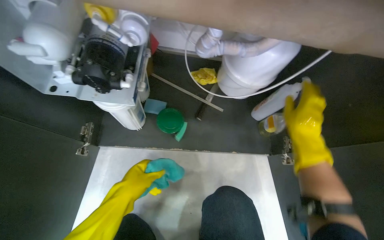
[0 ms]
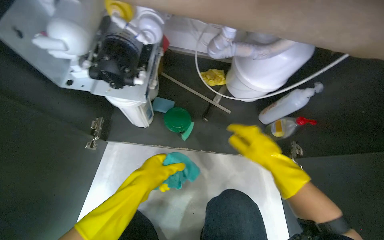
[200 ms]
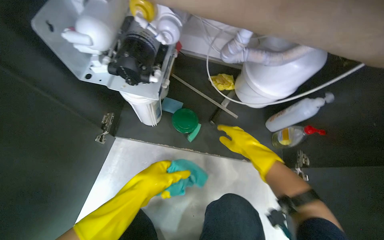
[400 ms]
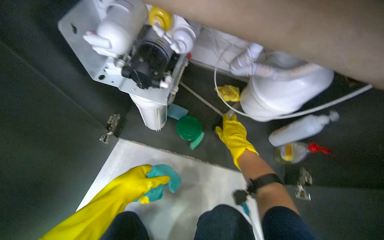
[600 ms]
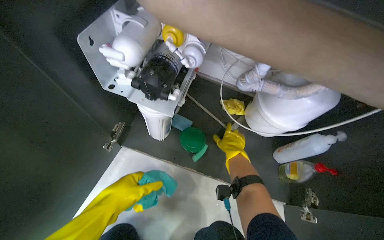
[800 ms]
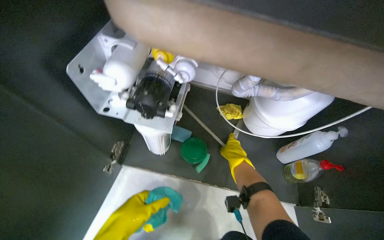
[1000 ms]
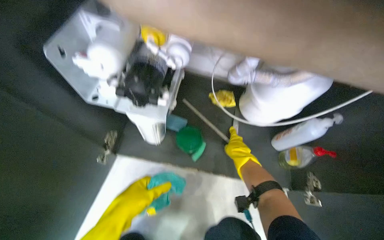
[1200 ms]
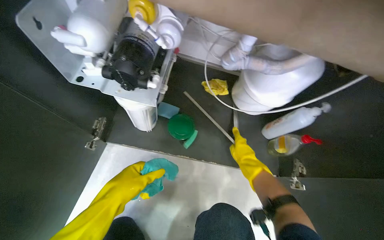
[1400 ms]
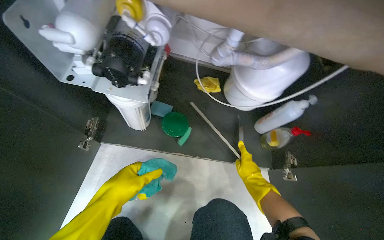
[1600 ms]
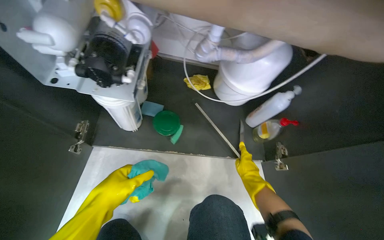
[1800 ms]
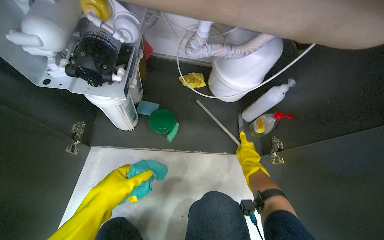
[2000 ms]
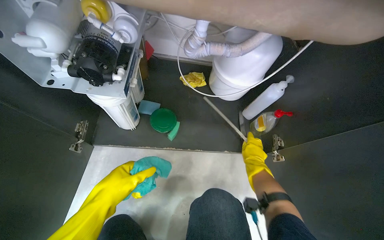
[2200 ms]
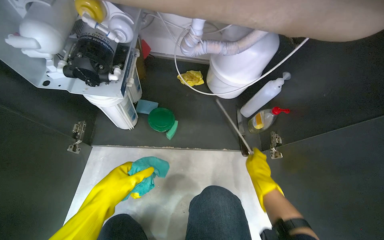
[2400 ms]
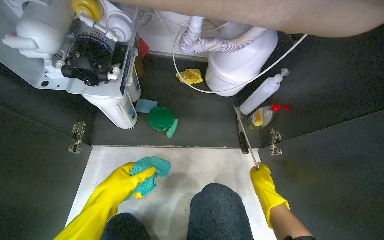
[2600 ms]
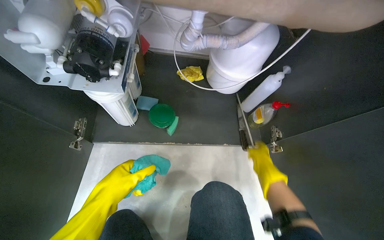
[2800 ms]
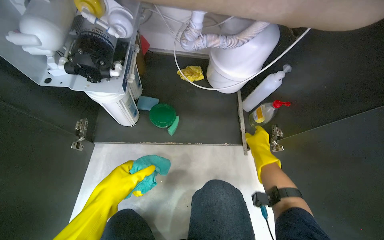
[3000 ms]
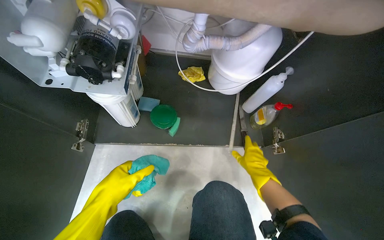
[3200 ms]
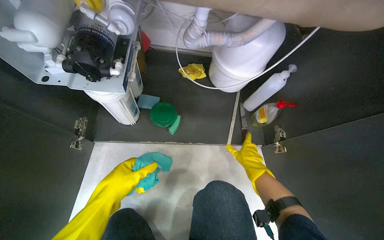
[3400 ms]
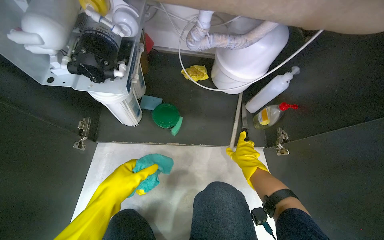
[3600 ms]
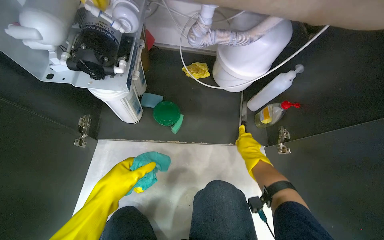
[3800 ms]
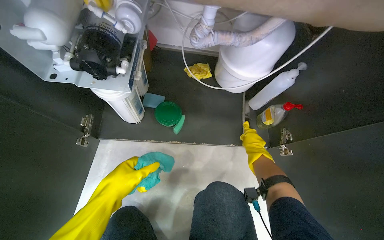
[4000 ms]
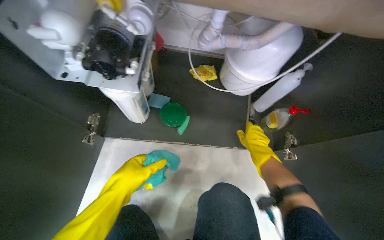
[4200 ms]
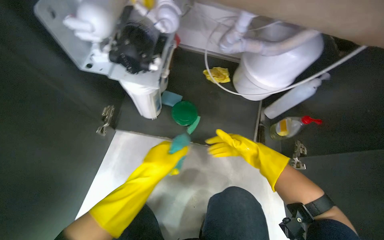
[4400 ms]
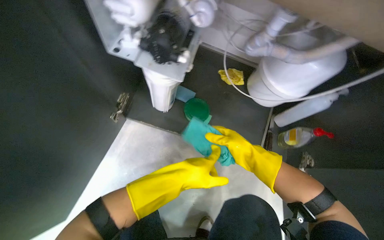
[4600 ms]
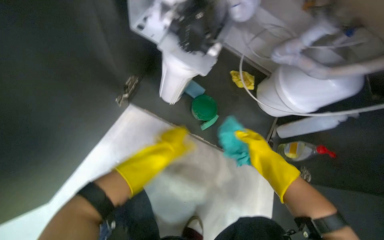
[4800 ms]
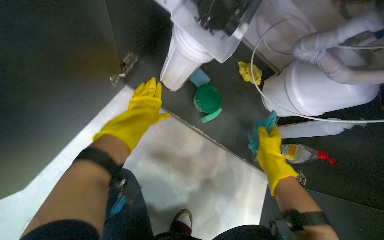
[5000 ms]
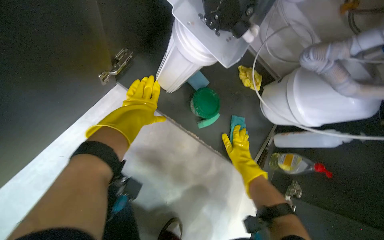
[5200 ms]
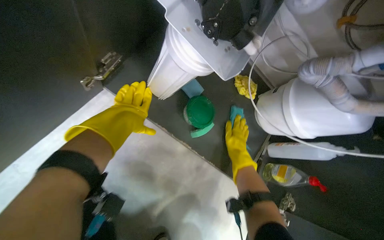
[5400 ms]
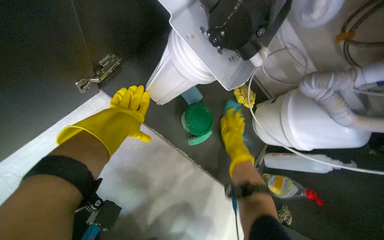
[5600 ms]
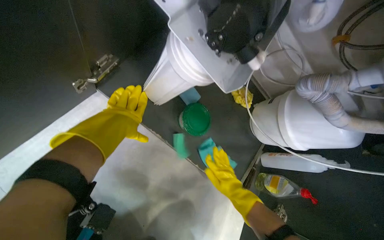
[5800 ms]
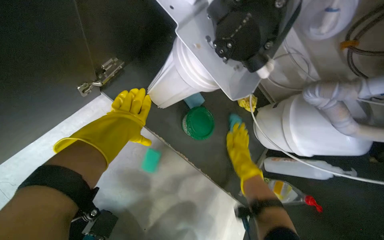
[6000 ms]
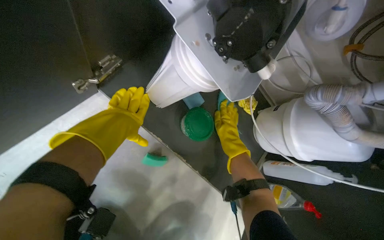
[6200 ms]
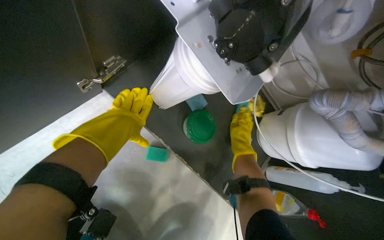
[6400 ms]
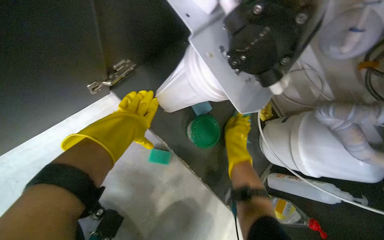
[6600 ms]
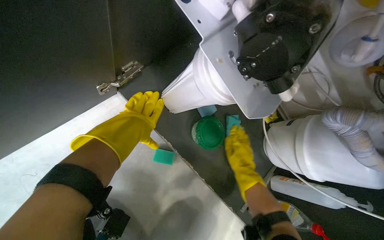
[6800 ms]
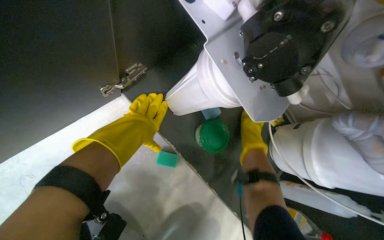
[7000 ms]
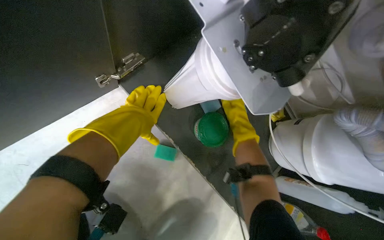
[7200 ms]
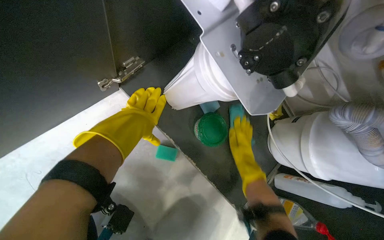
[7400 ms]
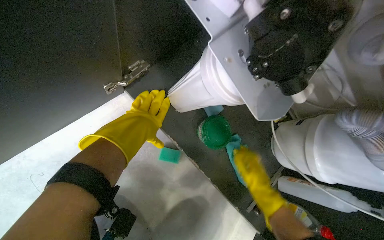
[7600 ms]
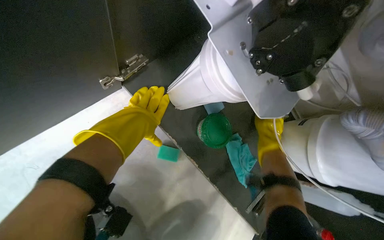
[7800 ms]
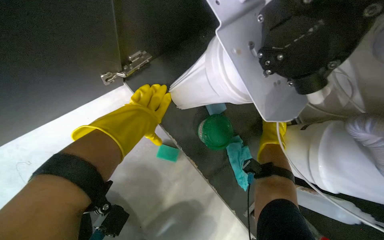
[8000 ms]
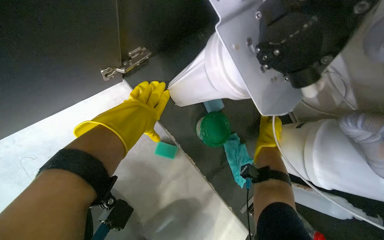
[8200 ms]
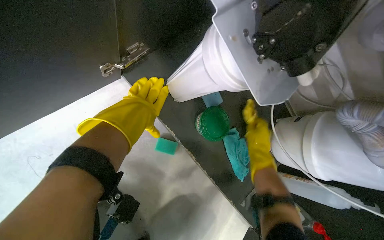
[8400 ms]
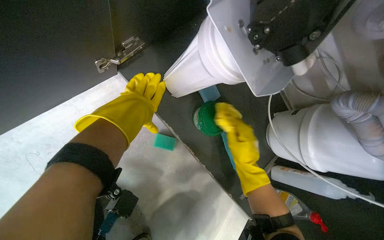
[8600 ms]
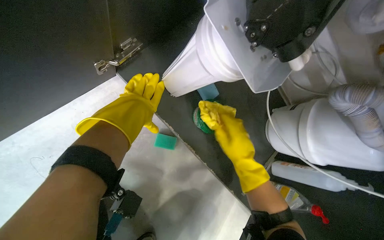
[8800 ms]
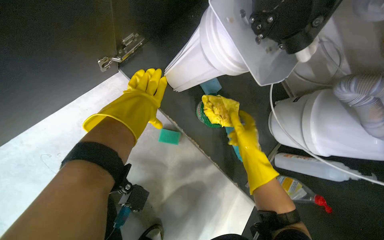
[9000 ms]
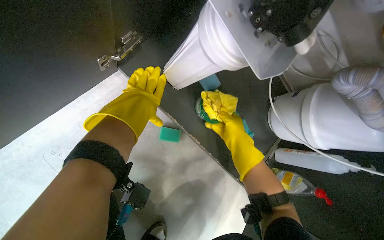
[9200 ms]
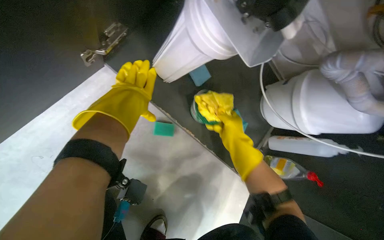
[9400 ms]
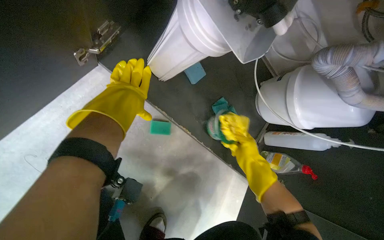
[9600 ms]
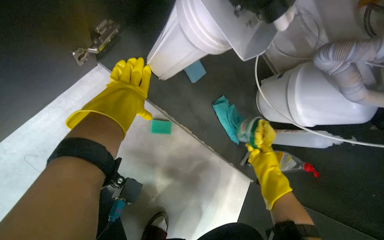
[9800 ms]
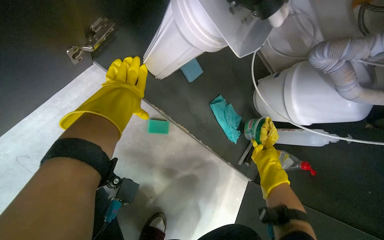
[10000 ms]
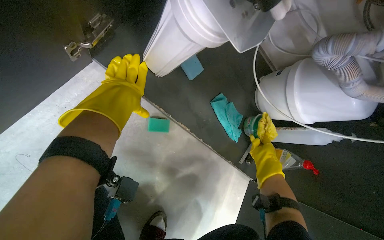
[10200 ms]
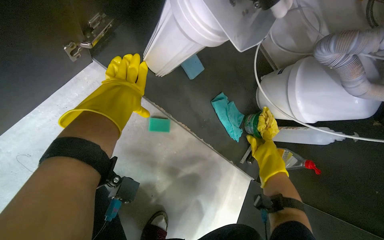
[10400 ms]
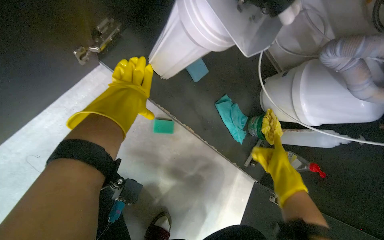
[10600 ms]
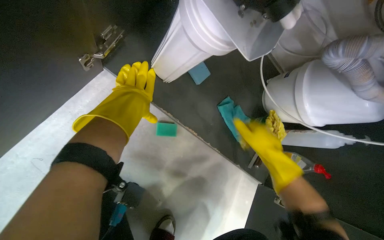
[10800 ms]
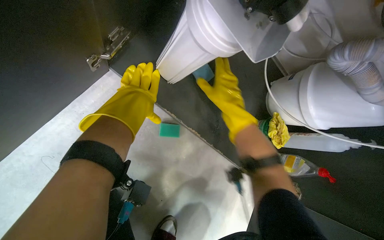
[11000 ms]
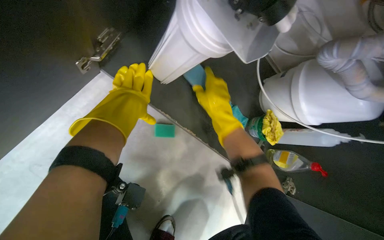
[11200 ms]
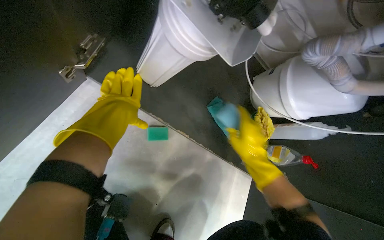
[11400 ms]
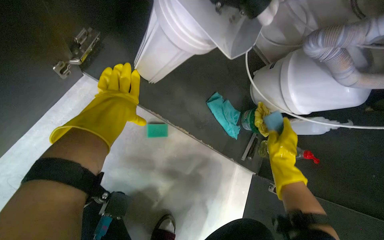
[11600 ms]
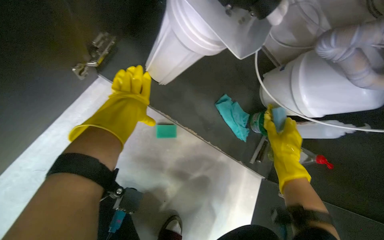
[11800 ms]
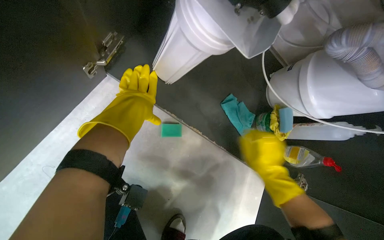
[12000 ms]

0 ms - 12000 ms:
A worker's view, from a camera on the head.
Job: cleaning kitchen.
The whole recording: Cleaning under-sink cabinet interior. The worker cleans the interior surfaces and bottom of the under-sink cabinet using a cloth and a sponge.
0 ms - 1600 ms: The right hand heads down the picture, farther from the camera and to the left, covering approximately 20 cm.
4400 ms - 6000 ms: The scene turns about 30 degrees clockwise in the picture.
6000 ms - 7600 ms: The right hand goes up and down the picture, approximately 20 cm each way, reversing 3 times.
7600 ms - 9000 ms: The right hand reaches some 15 cm farther from the camera, then returns.
9000 ms - 10400 ms: The right hand moves to the right, about 10 cm.
10400 ms - 12000 ms: The right hand moves left and right over some 20 cm, changing direction 2 times.

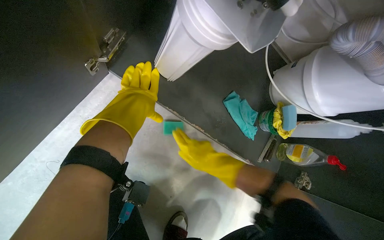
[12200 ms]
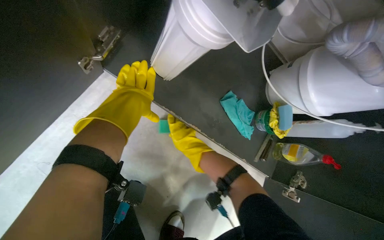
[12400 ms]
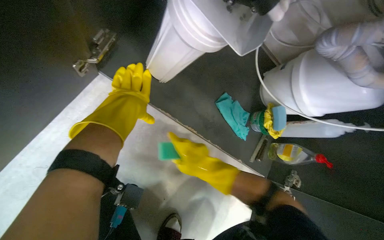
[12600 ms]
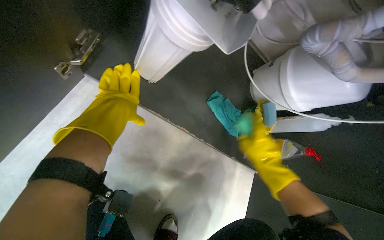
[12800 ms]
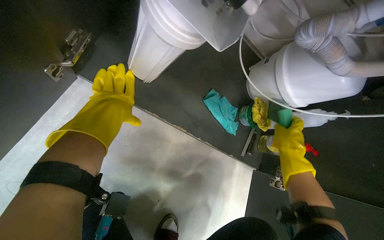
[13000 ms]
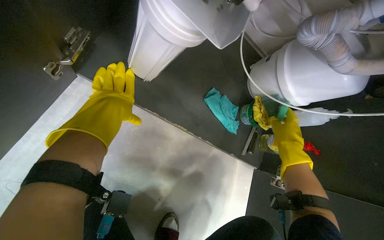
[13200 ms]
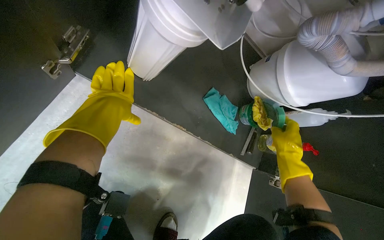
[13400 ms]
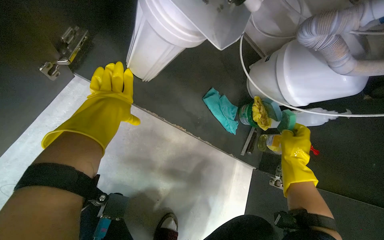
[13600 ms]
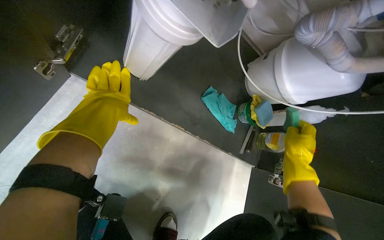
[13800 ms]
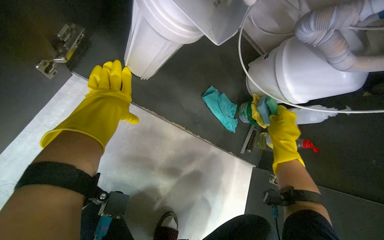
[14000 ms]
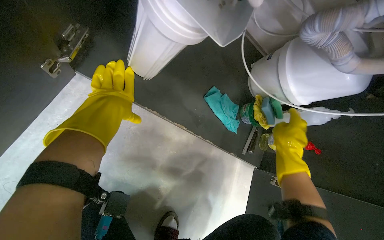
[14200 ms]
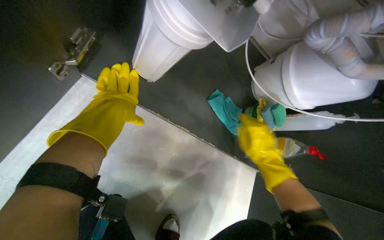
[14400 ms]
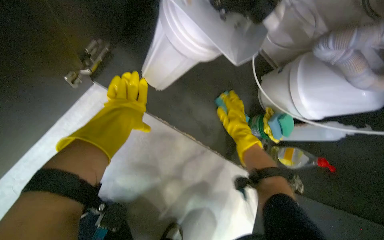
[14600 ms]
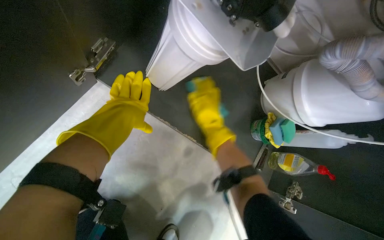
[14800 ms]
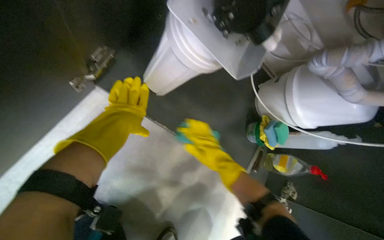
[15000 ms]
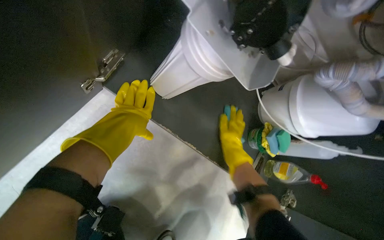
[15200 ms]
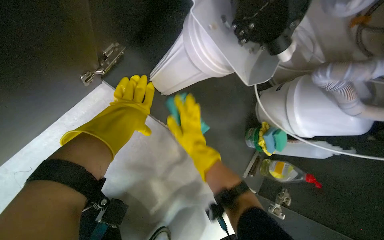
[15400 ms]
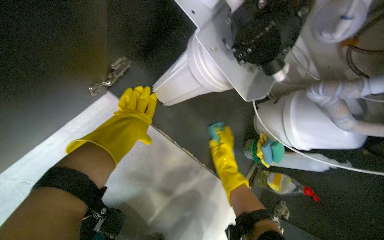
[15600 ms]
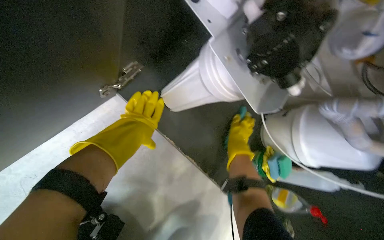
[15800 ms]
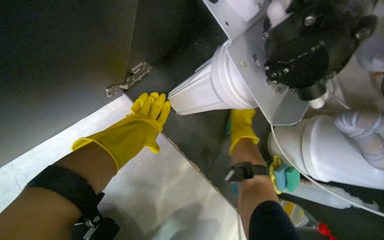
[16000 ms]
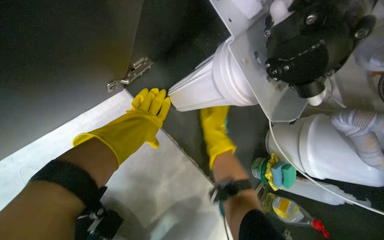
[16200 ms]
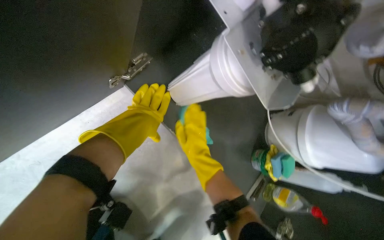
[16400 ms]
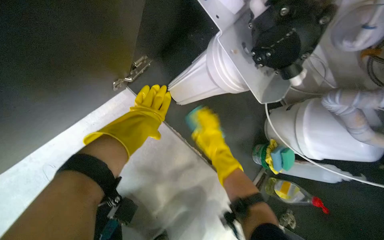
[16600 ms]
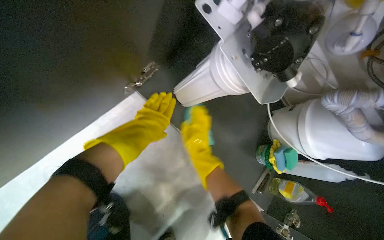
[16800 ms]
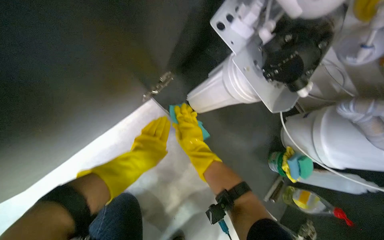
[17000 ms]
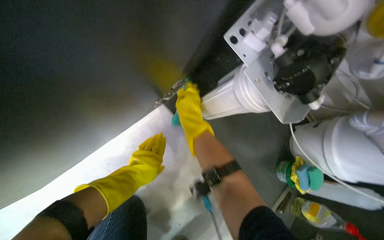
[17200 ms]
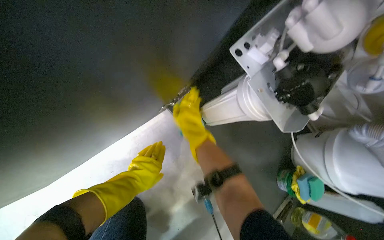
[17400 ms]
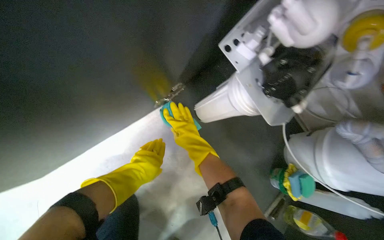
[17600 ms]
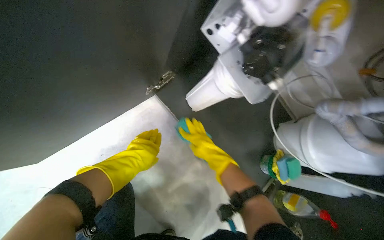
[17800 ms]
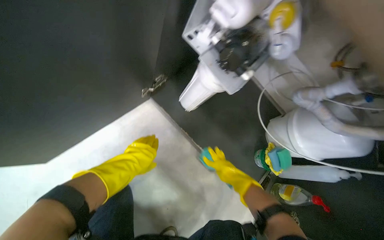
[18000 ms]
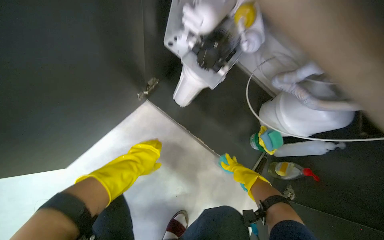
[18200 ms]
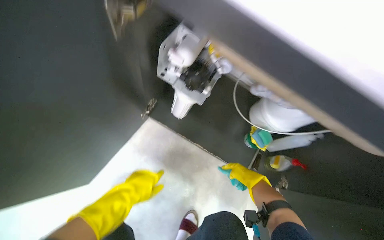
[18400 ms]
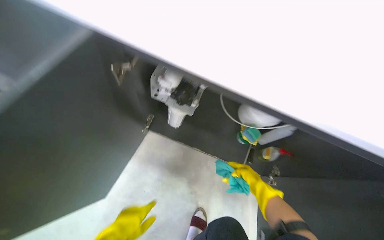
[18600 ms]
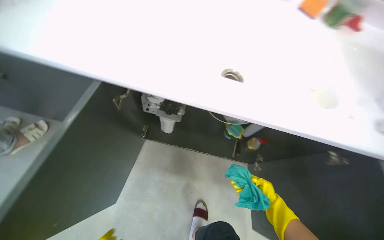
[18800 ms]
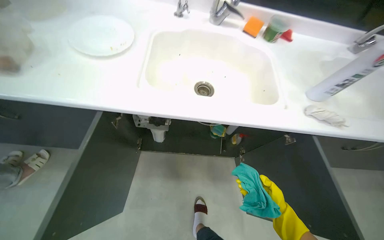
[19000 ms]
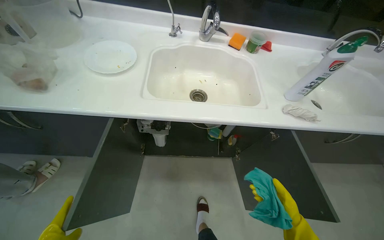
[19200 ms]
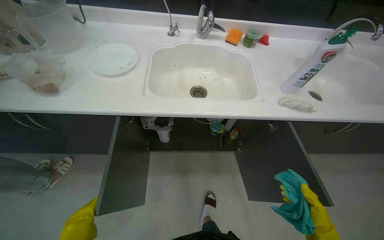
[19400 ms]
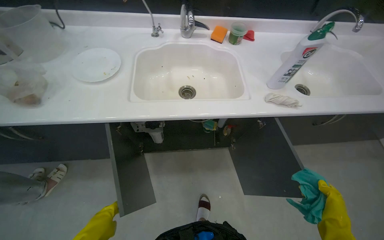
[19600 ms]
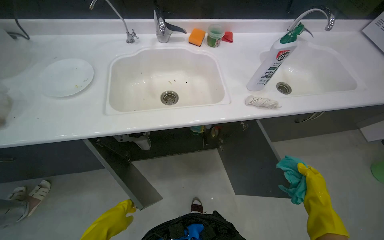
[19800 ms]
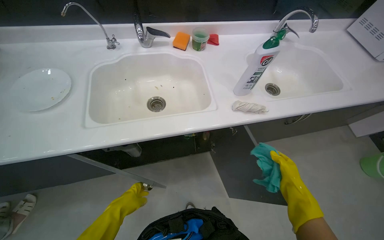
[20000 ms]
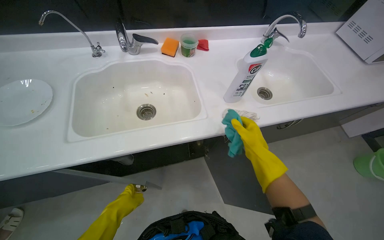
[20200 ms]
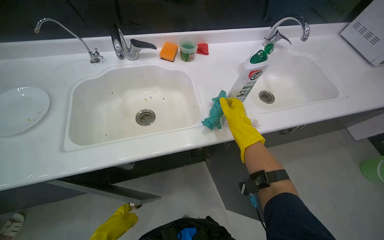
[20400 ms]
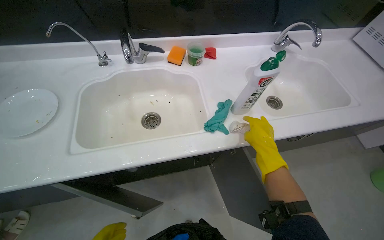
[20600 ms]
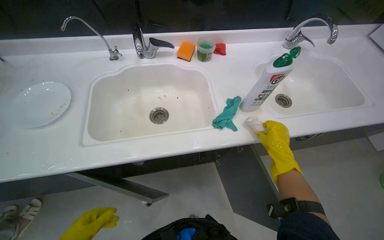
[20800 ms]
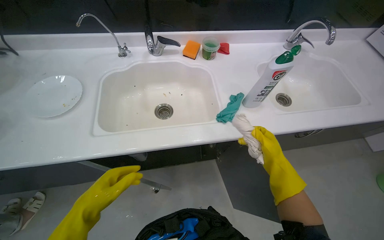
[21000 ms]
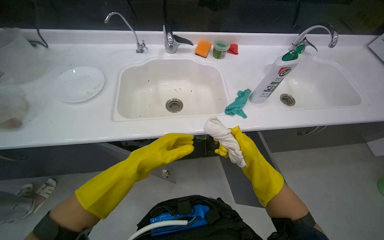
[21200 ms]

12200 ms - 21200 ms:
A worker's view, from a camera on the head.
Job: cleaning kitchen.
The whole recording: Cleaning under-sink cabinet interior. The worker cleans the interior surfaces and bottom of the under-sink cabinet using a cloth and a sponge.
12200 ms - 13800 ms: The right hand is displaced to the right by roughly 30 cm.
13800 ms - 15200 ms: The right hand heads to the left, covering approximately 20 cm.
15200 ms - 16600 ms: The right hand goes left and right, some 15 cm each way, reversing 2 times.
16600 ms - 18200 ms: The left hand goes roughly 10 cm down the picture, while the right hand is displaced down the picture and to the right by some 20 cm.
18200 ms - 19800 ms: The camera is carried roughly 60 cm. The scene rotates counterclockwise by some 45 degrees.
19800 ms - 21200 ms: The right hand is displaced to the left and up the picture by roughly 20 cm.
